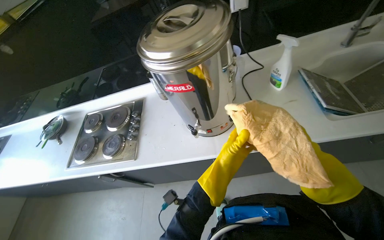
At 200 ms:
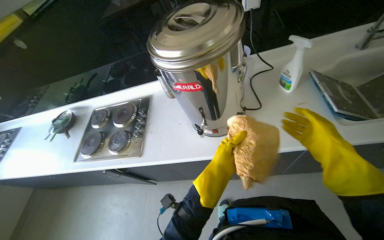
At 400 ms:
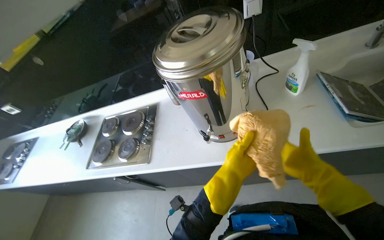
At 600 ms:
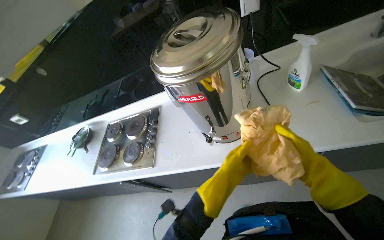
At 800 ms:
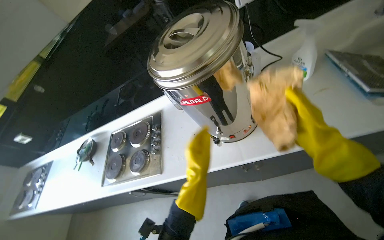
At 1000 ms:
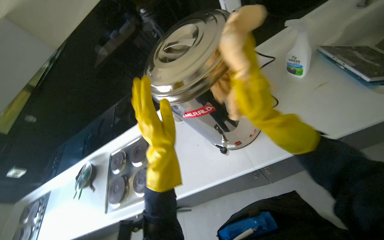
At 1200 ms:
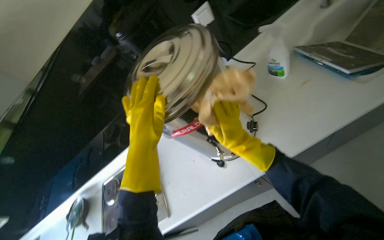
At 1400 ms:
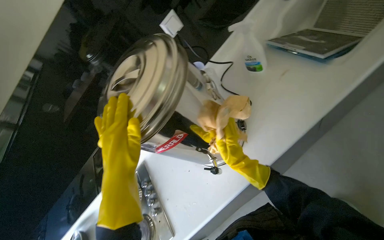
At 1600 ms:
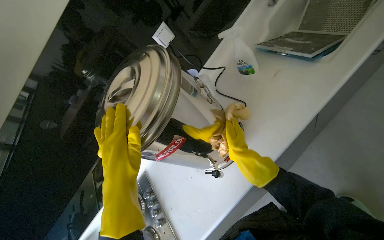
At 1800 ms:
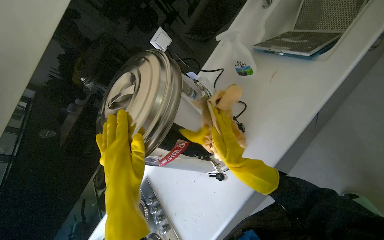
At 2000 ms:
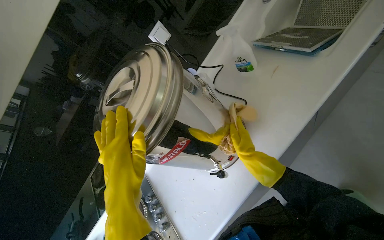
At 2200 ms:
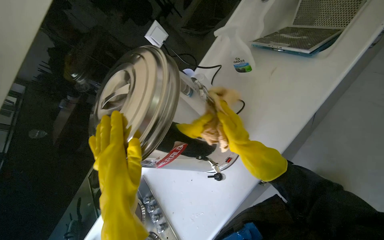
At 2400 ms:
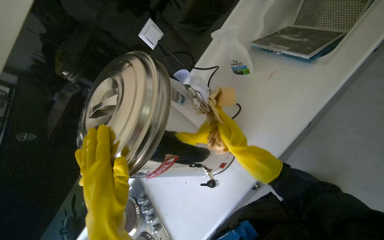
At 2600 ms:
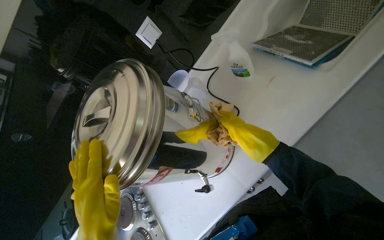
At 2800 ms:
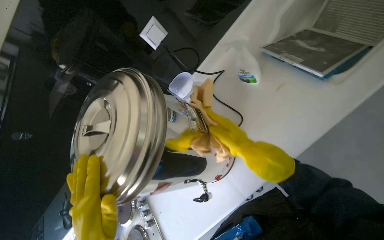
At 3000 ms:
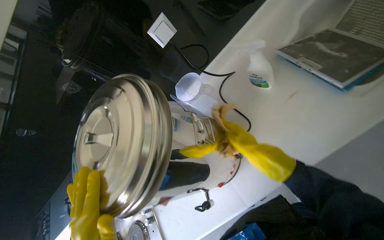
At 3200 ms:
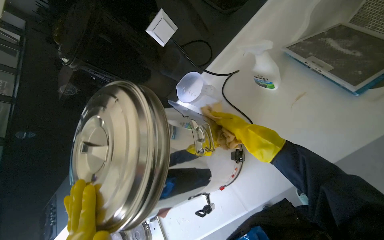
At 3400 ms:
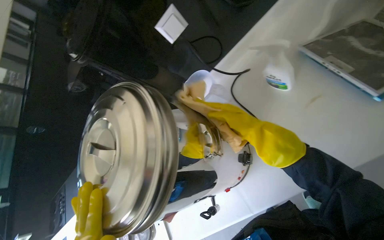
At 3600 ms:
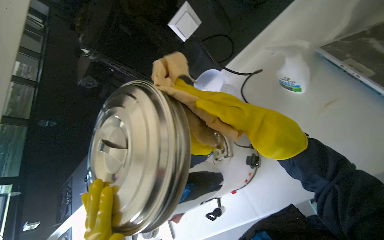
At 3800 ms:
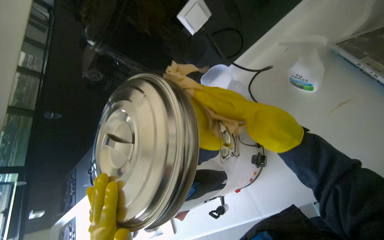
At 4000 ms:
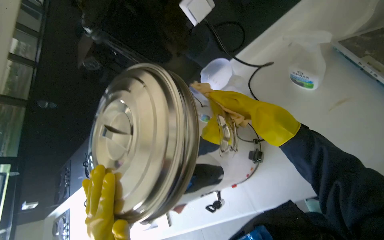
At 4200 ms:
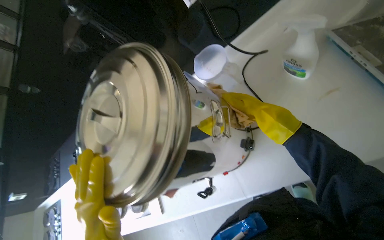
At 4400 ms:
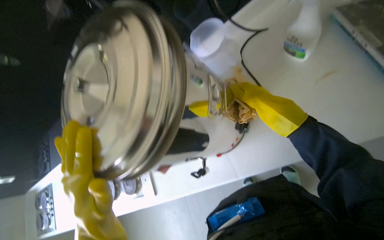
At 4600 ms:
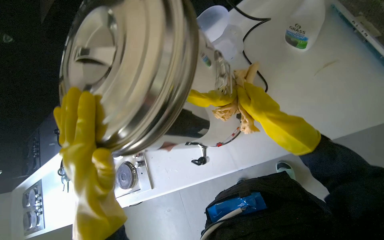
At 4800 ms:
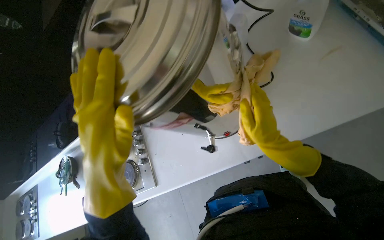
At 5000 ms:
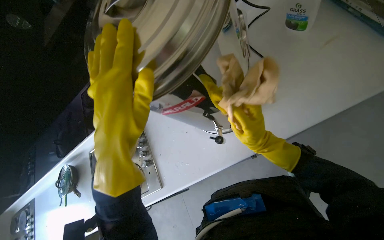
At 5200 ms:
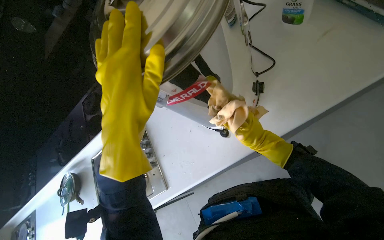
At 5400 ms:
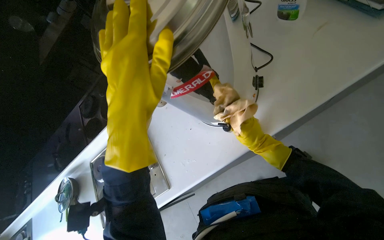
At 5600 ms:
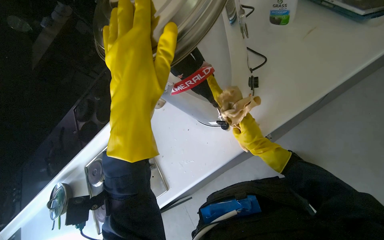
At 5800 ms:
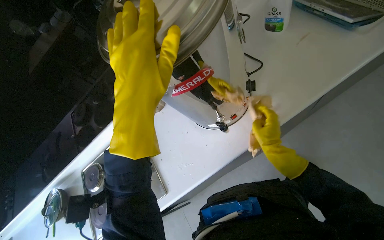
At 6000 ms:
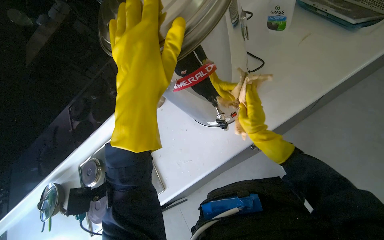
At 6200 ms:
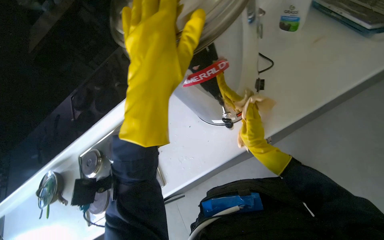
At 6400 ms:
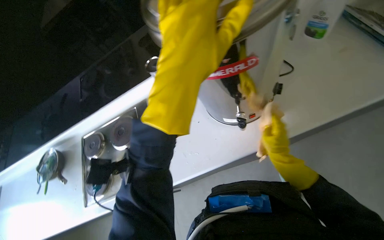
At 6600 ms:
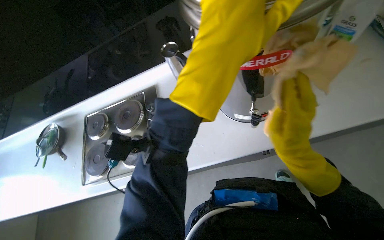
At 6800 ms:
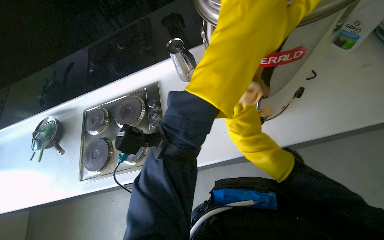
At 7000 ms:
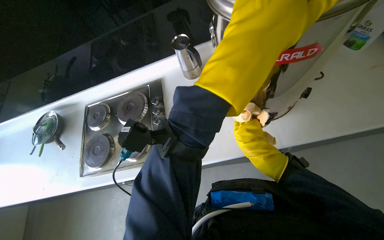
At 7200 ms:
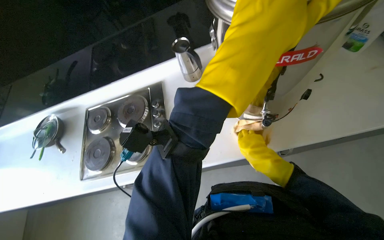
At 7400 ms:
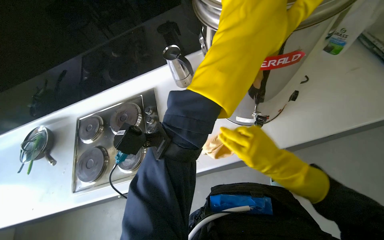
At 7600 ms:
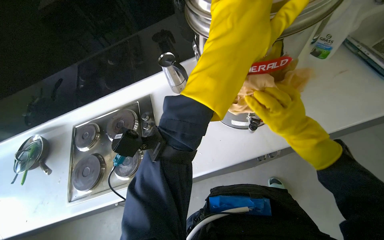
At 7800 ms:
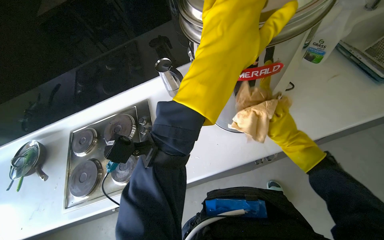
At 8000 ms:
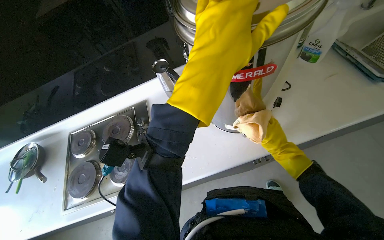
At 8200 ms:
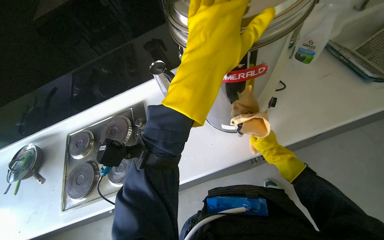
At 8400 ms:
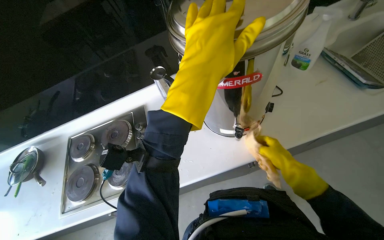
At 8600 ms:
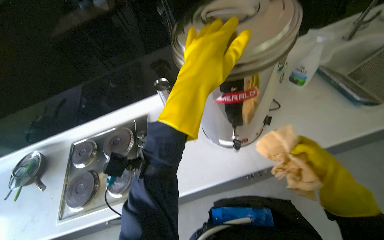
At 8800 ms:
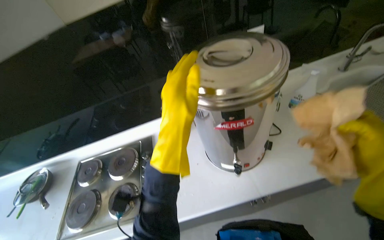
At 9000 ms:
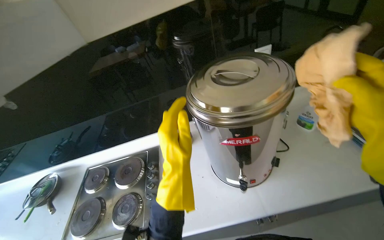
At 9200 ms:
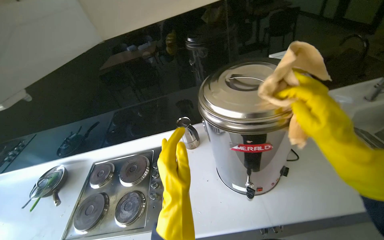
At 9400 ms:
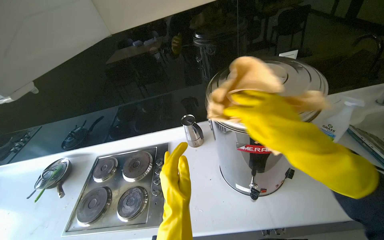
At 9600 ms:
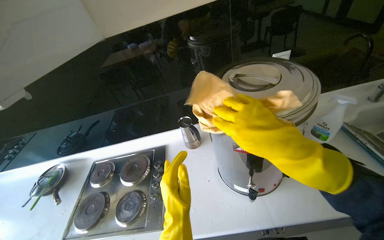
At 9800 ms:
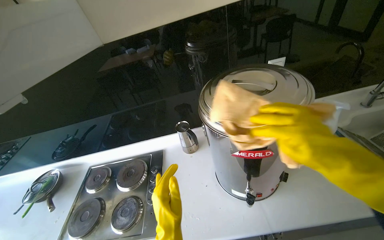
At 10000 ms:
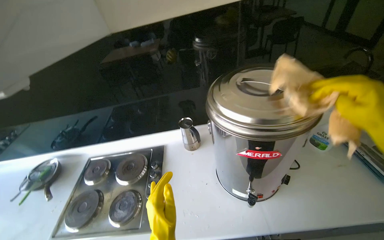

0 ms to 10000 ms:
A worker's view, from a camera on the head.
Job: cleaning kitchen.
The whole recording: Cleaning and drying metal pot lid. The worker wipes a metal pot lid and then the large metal pot with a cloth.
0 ms to 1400 ms: The scene turns some 35 degrees counterclockwise in the picture.
1400 ms to 2800 ms: The right hand is displaced up the picture by about 15 cm.
2800 ms to 4200 ms: The view tips downward by roughly 15 degrees. The right hand shifts some 20 cm farther from the camera and up the picture.
4200 ms to 5800 ms: The right hand is displaced down the picture by roughly 35 cm, and reaches roughly 15 cm nearer to the camera, then returns.
5800 ms to 7200 ms: The right hand reaches approximately 10 cm nearer to the camera, then returns.
7200 ms to 8600 ms: The right hand swings nearer and farther, about 20 cm each way, with 2 reversals.
8600 ms to 10000 ms: The wearer looks roughly 10 degrees further upward.

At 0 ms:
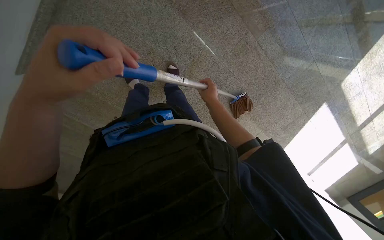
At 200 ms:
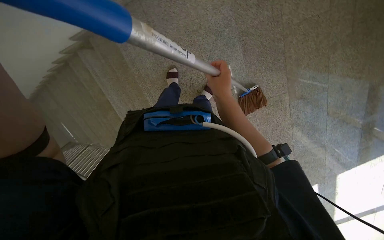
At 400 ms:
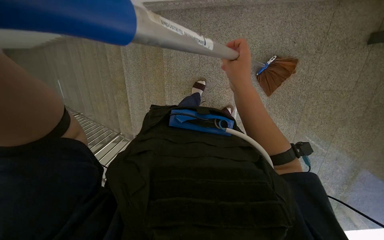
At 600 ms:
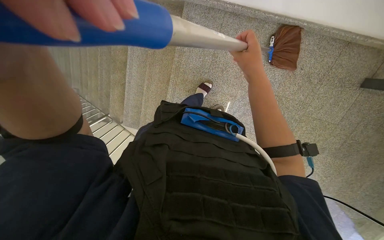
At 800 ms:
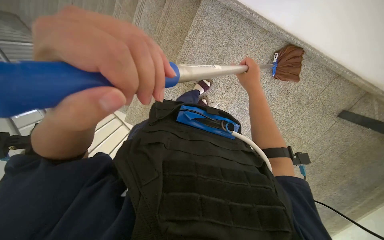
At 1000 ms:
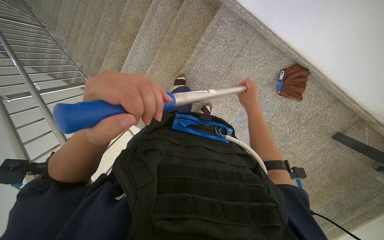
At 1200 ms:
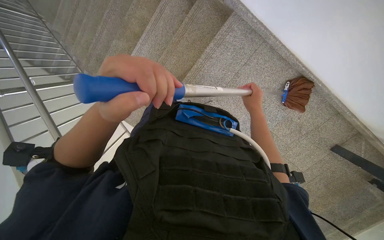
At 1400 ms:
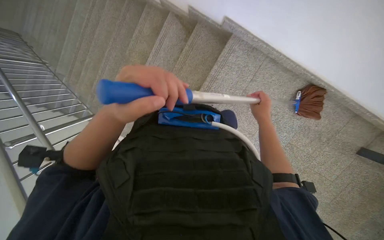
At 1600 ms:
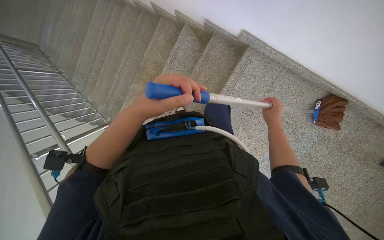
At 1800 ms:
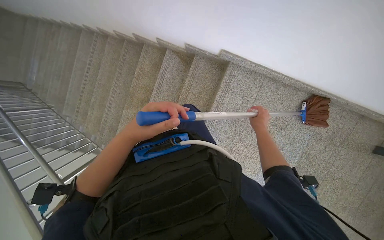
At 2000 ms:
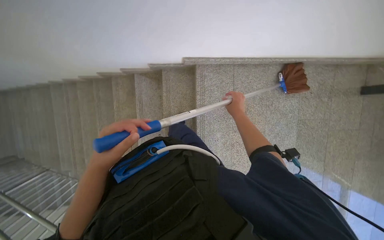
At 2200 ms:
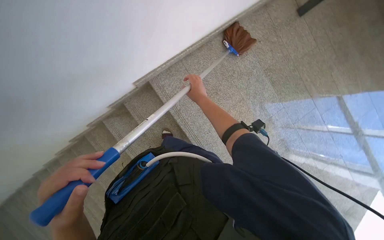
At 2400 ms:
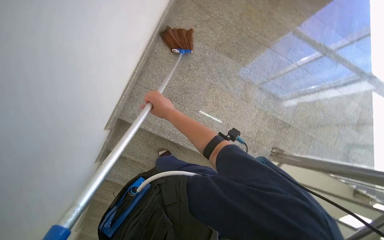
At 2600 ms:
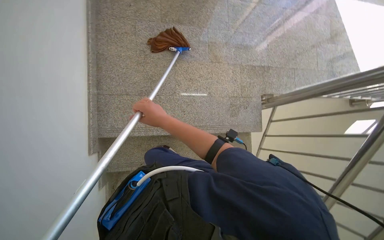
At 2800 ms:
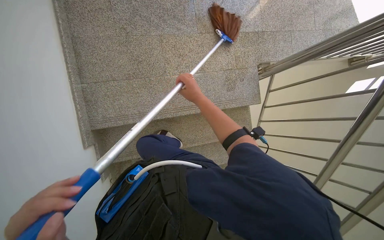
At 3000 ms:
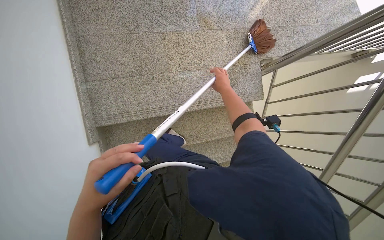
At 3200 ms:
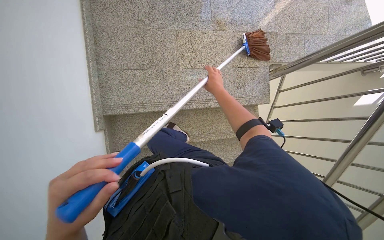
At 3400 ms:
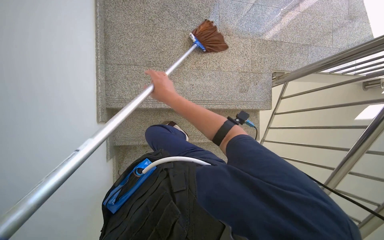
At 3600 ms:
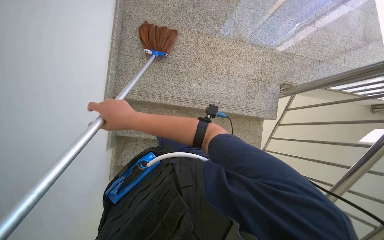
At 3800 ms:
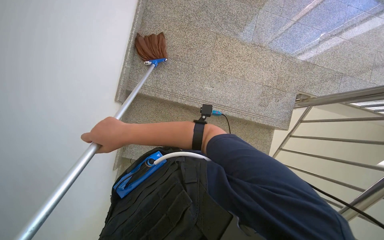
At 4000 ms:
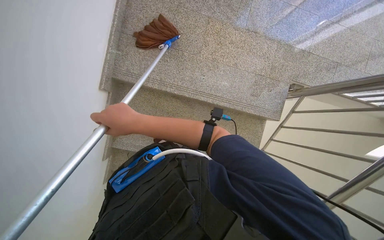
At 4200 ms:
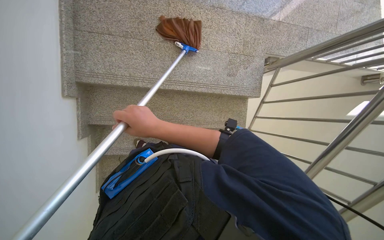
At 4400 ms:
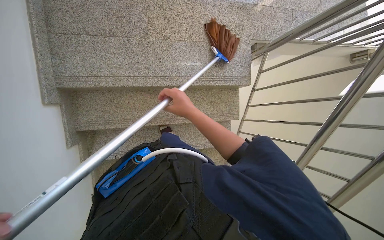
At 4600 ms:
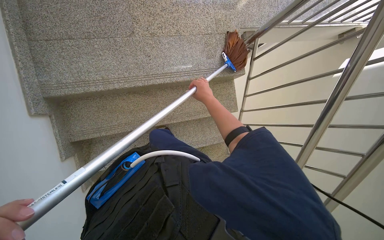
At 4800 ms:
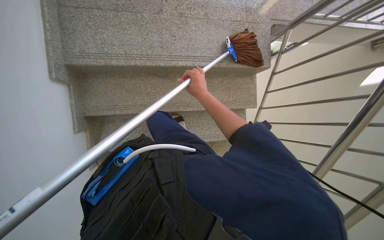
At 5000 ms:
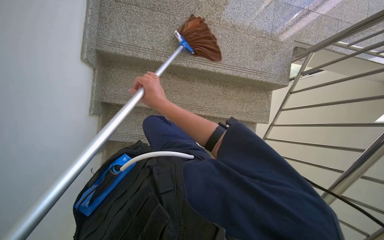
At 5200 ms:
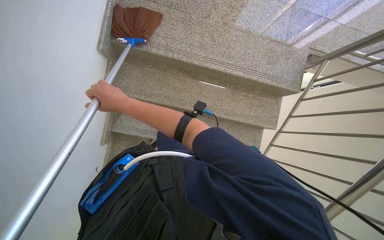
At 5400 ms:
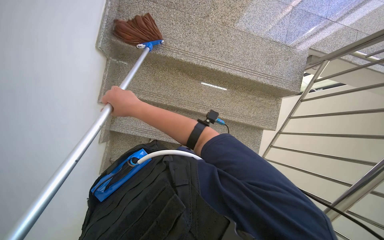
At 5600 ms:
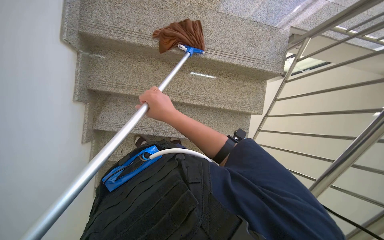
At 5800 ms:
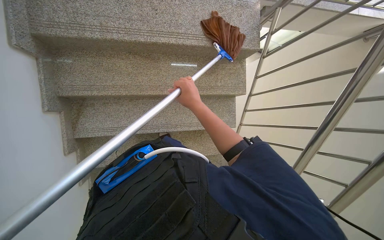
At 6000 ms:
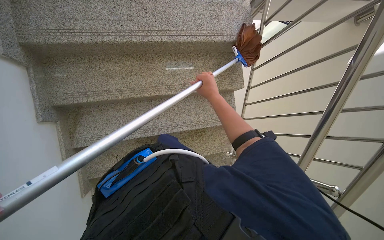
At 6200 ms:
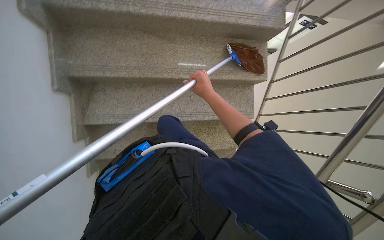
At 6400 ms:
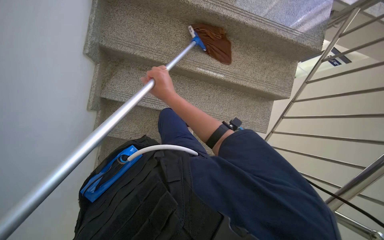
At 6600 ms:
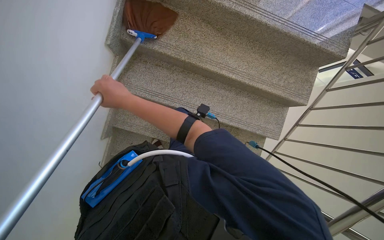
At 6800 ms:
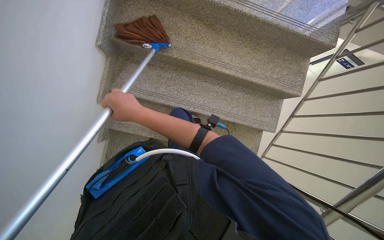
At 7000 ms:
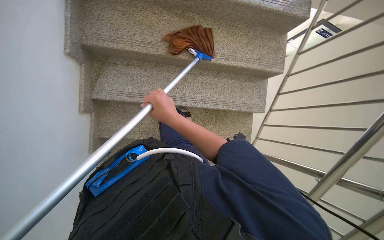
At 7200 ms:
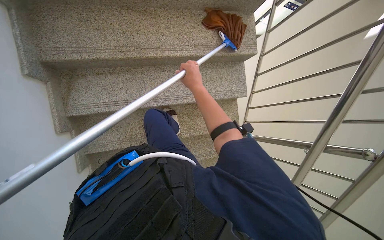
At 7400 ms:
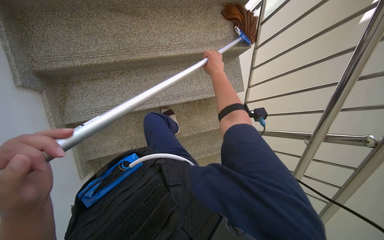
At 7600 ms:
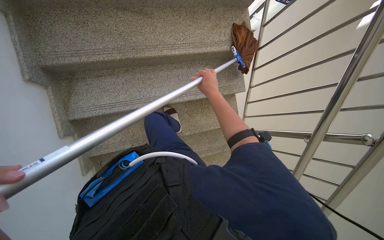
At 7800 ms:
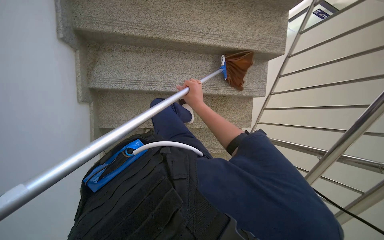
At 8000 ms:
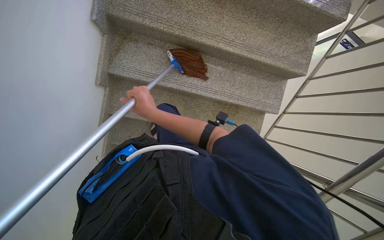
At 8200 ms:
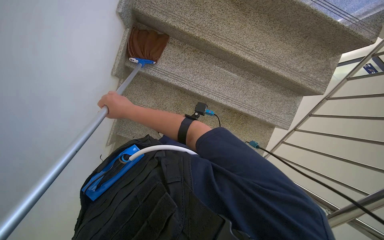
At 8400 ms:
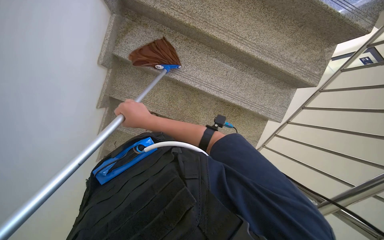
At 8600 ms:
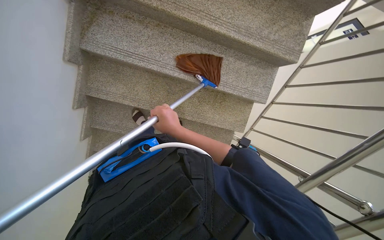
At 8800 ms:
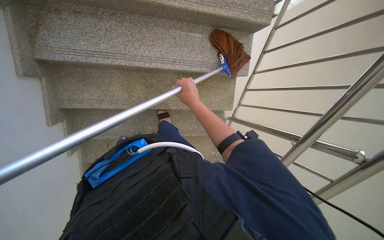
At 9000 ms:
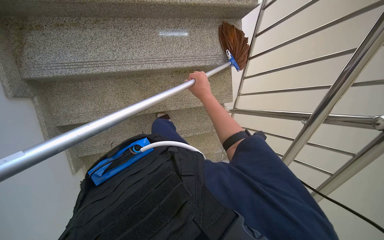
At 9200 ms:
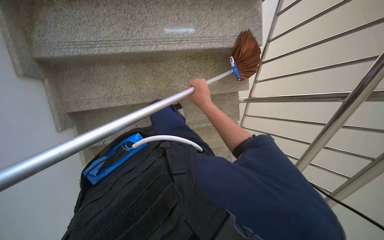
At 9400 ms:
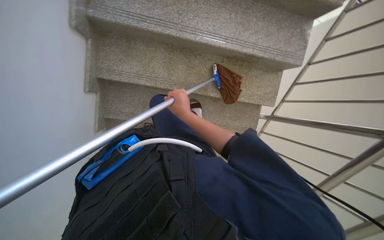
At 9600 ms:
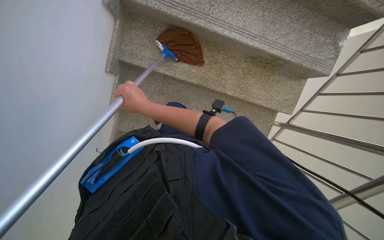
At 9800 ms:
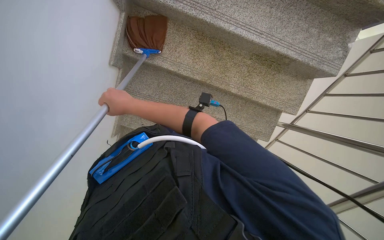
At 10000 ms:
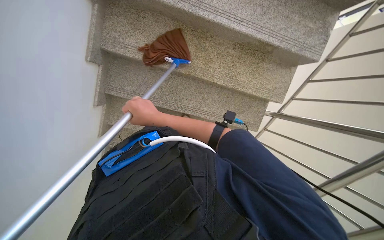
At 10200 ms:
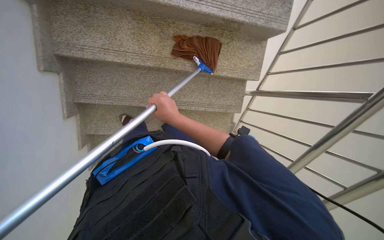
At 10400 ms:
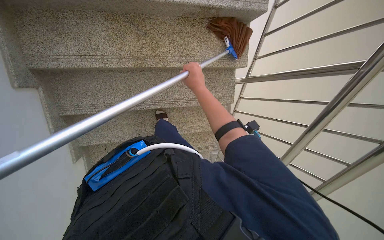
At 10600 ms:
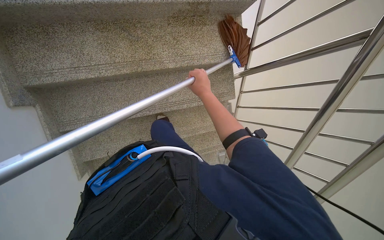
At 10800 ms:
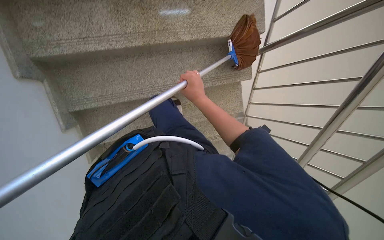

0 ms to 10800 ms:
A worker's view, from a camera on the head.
Job: sweeping floor.
The whole recording: Sweeping stairs upwards. The worker sweeps dust and debris up the stairs with a broom.
0 ms to 1600 ms: The camera travels some 80 cm. The camera is aimed some 20 degrees further to the right. The camera pitches upward, by about 10 degrees. Everything in view rotates about 80 degrees clockwise.
1600 ms to 3000 ms: The wearer looks roughly 130 degrees further to the right.
3000 ms to 4600 ms: The right hand moves some 50 cm to the left and comes back.
4600 ms to 6200 ms: The right hand reaches roughly 30 cm to the left, then returns.
6200 ms to 7800 ms: The right hand travels to the left and back again, roughly 30 cm each way.
